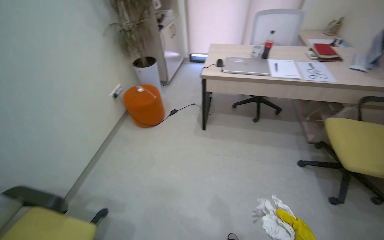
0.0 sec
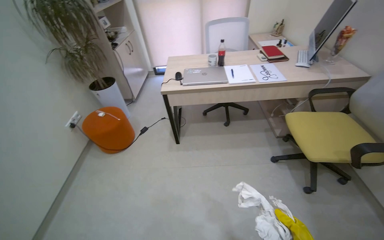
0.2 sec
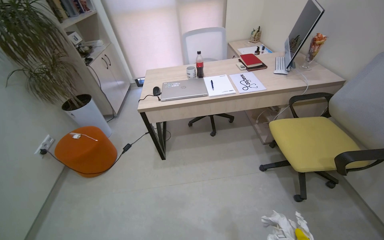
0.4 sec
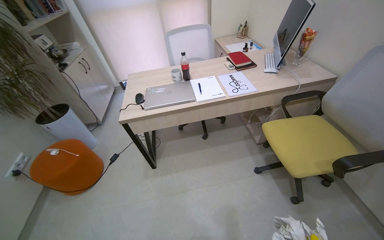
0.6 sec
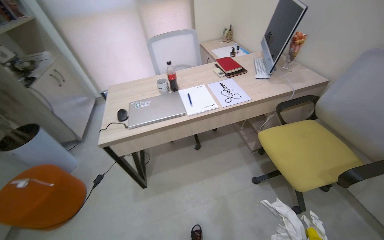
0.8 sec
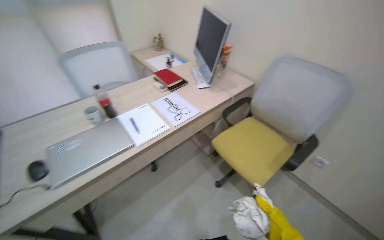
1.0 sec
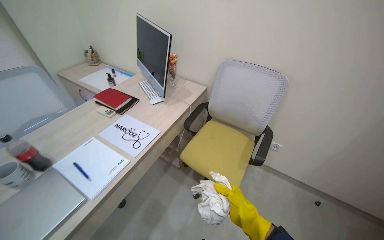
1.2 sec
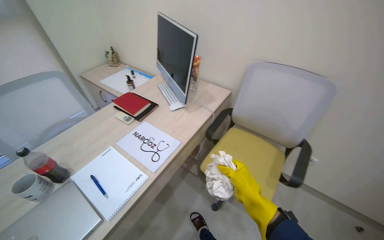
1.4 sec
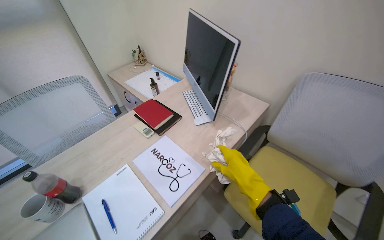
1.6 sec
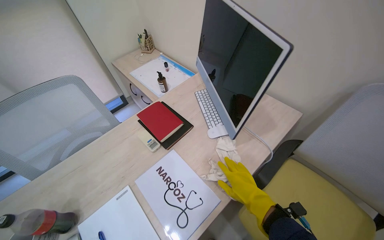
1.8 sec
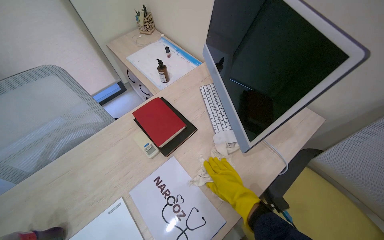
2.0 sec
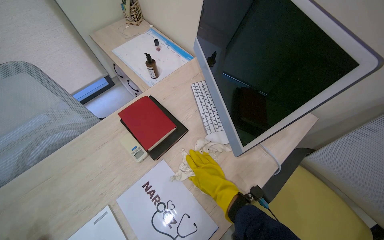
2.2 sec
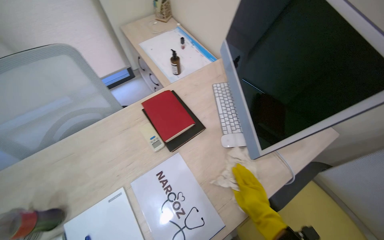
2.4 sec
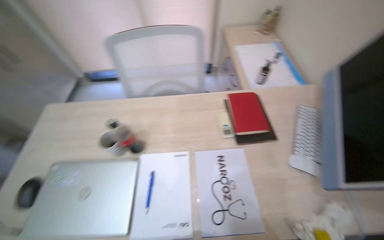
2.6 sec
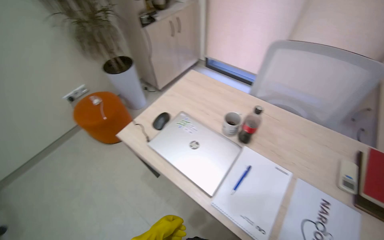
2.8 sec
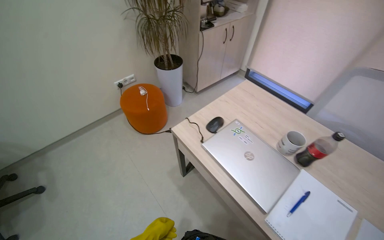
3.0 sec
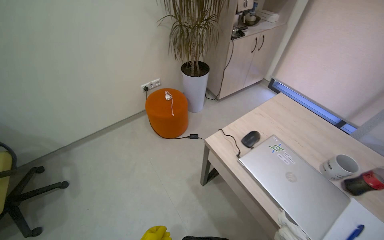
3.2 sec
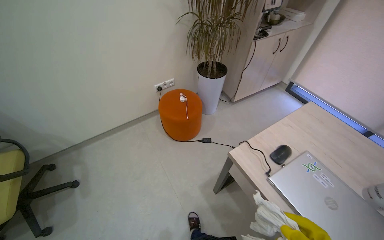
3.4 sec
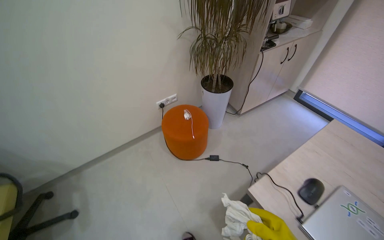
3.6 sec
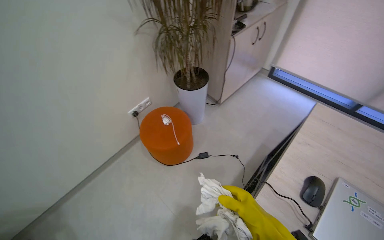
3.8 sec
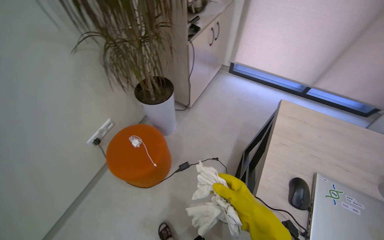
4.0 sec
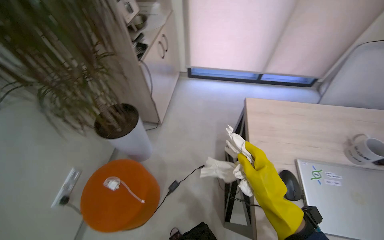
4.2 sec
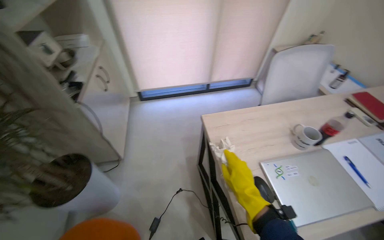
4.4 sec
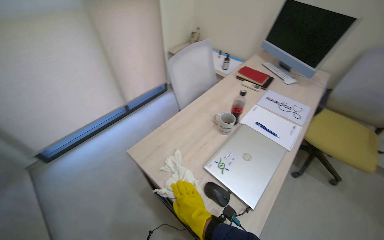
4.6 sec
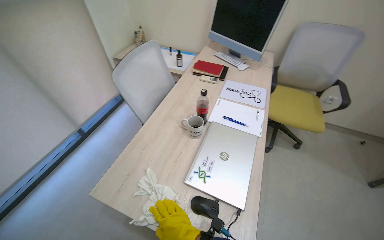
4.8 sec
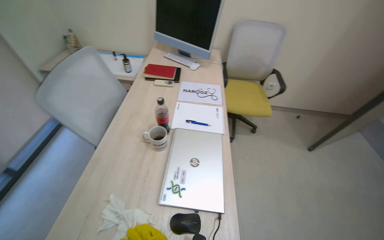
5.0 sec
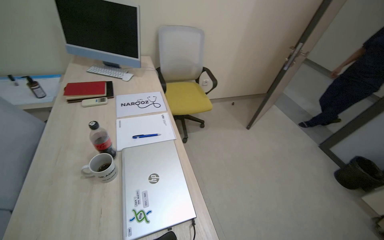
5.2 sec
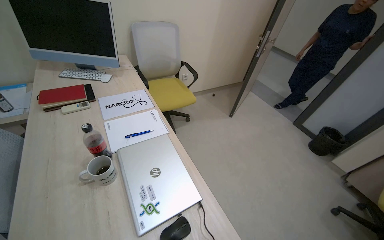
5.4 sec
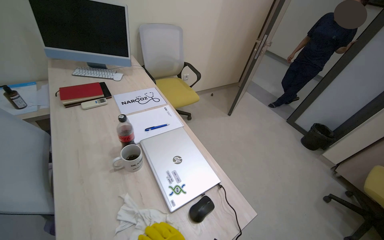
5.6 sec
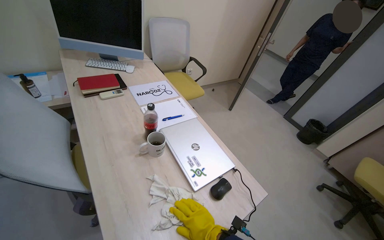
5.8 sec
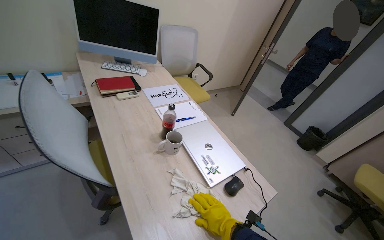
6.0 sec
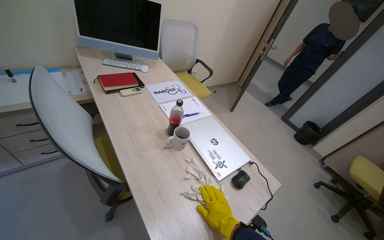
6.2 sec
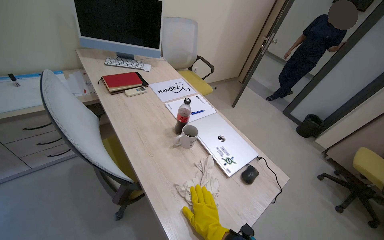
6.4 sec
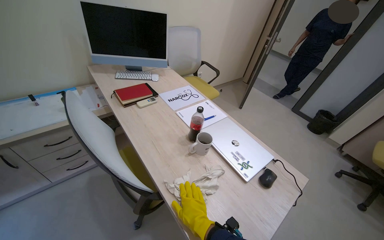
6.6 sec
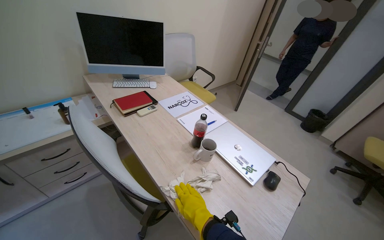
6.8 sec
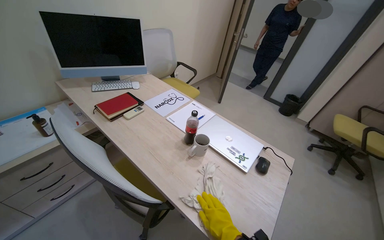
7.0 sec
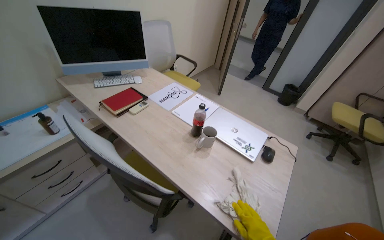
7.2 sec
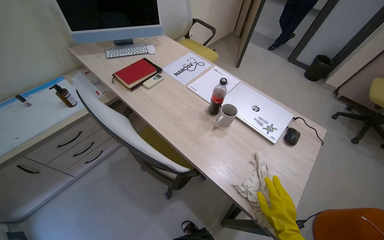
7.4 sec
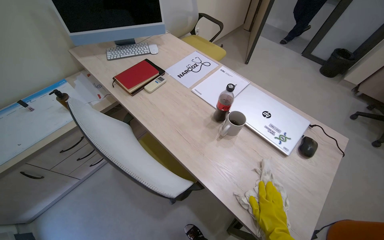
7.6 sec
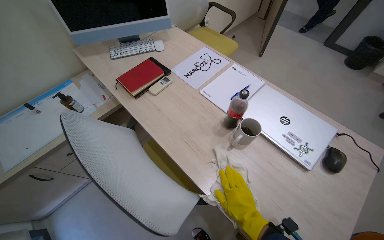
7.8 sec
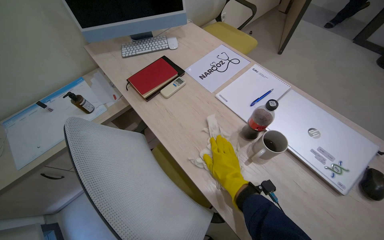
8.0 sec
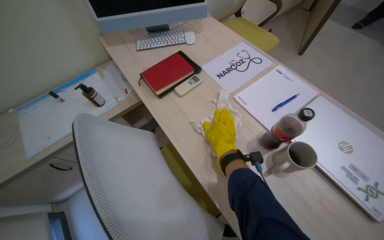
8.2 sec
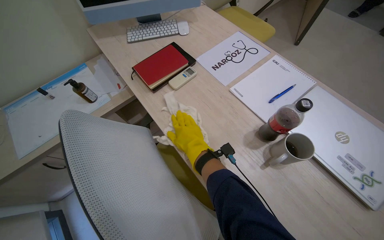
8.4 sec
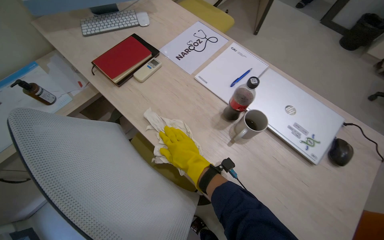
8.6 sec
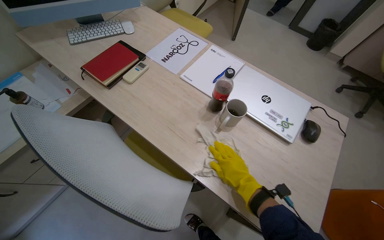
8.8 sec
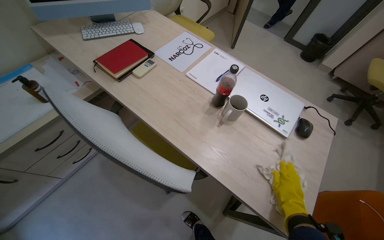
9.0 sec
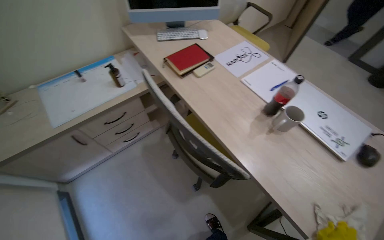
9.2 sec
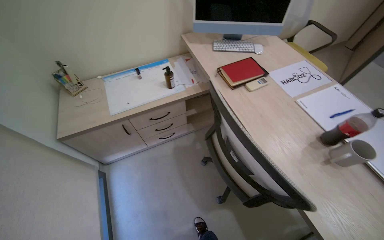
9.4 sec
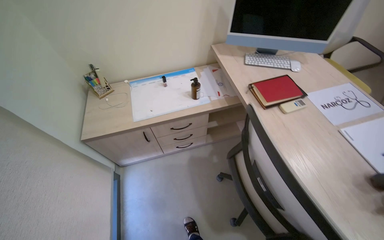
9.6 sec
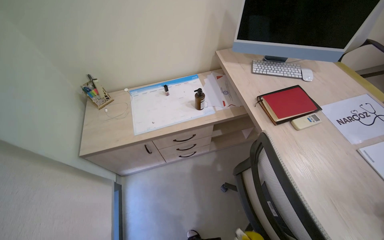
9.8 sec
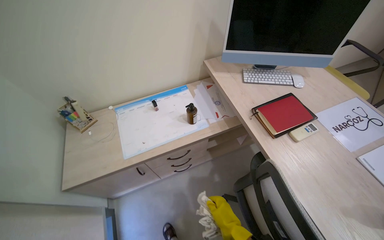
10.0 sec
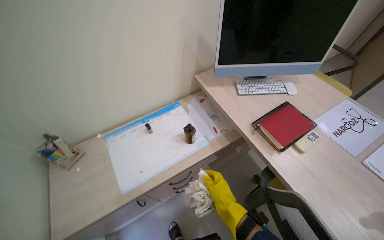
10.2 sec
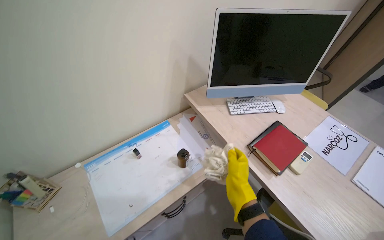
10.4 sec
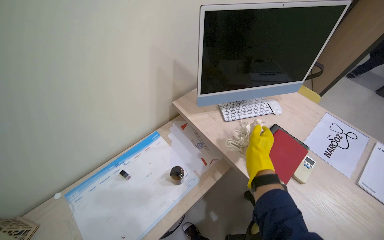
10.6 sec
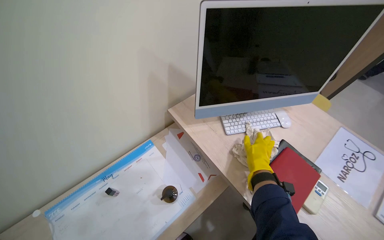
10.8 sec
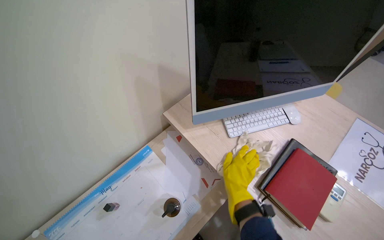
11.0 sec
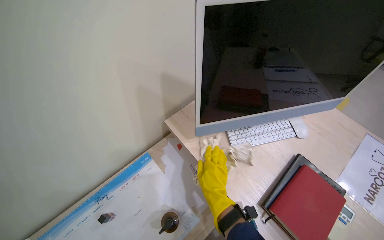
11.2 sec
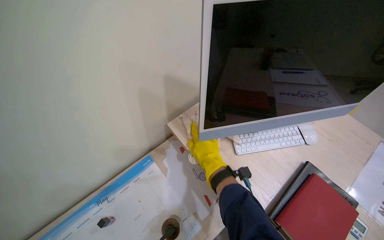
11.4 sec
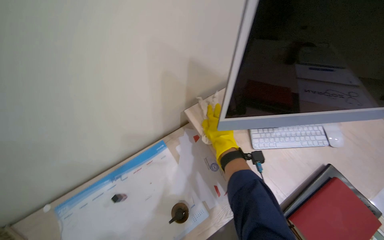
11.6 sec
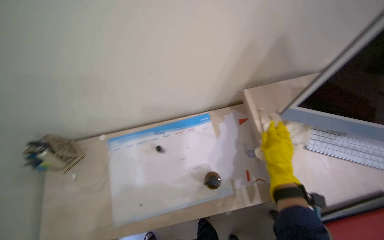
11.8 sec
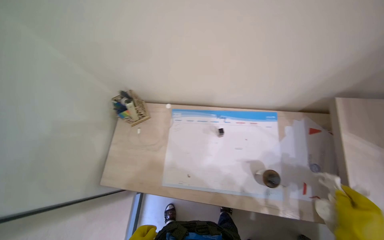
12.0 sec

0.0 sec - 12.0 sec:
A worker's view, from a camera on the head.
Job: wiping surfaces.
The whole recording: Wiping office surfaces. The worker wipes various surfaces in the office, including desks, chairs, and door handles, with a cloth.
0.0 sec - 1.6 sec: The camera is carried approximately 1 m. The wearer looks about 55 degrees further to the right.
1.6 sec - 3.0 sec: The wearer looks approximately 95 degrees further to the left.
3.0 sec - 4.4 sec: The camera is carried about 70 cm. The wearer looks about 65 degrees further to the right.
4.4 sec - 6.0 sec: The head travels approximately 60 cm. The wearer's head swings roughly 110 degrees to the right.
6.0 sec - 7.6 sec: The view tilts roughly 15 degrees downward.
7.6 sec - 9.0 sec: The right hand travels to the left and back again, approximately 20 cm each way.
9.0 sec - 10.4 sec: The head travels roughly 60 cm. The head turns to the left by roughly 20 degrees.
10.4 sec - 12.0 sec: The wearer's head swings roughly 45 degrees to the left. The view tips downward by approximately 25 degrees.

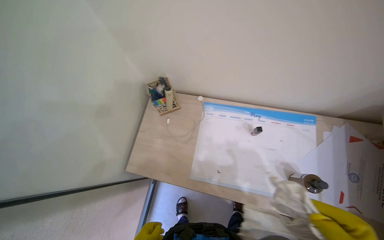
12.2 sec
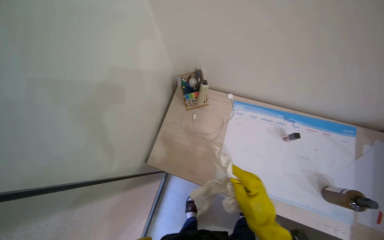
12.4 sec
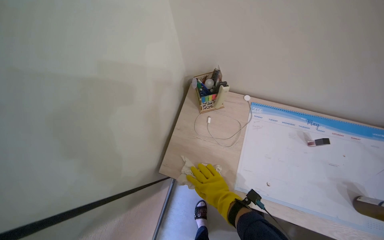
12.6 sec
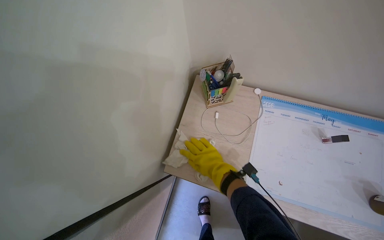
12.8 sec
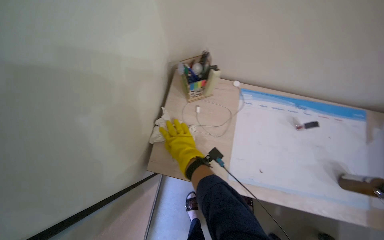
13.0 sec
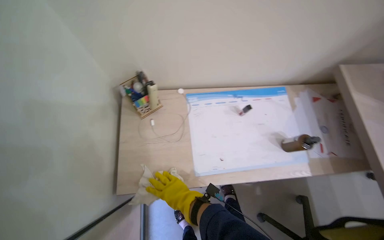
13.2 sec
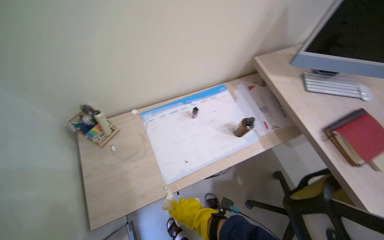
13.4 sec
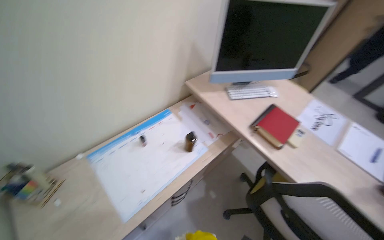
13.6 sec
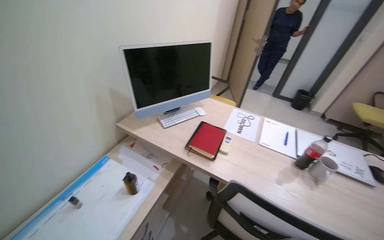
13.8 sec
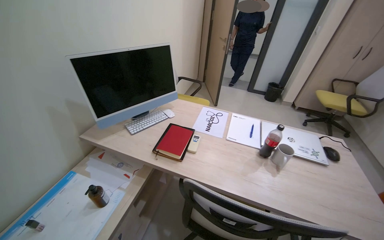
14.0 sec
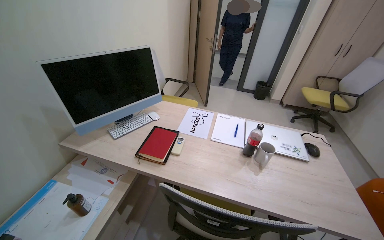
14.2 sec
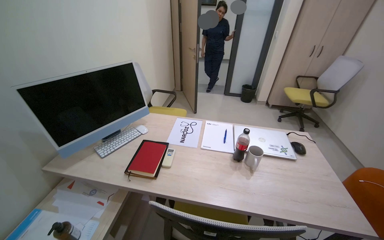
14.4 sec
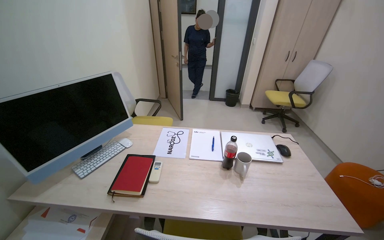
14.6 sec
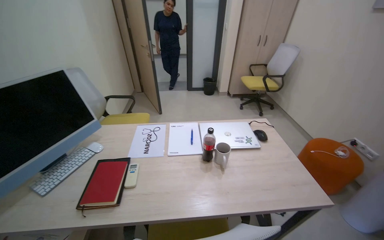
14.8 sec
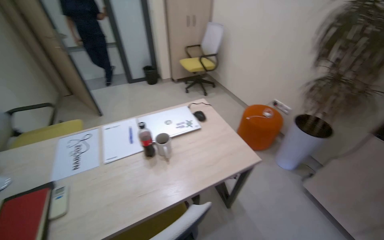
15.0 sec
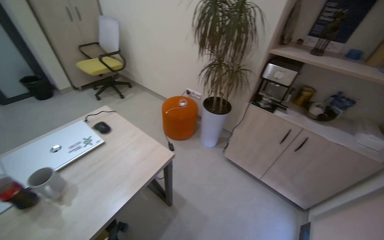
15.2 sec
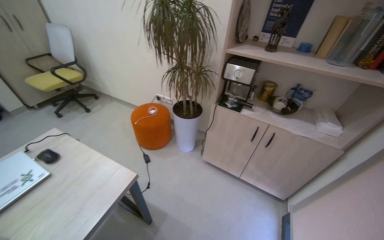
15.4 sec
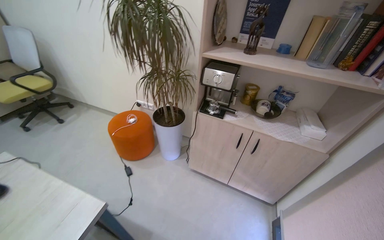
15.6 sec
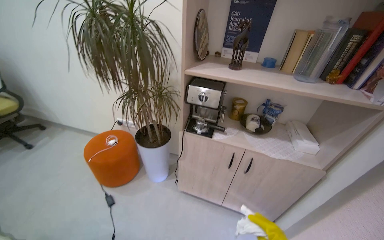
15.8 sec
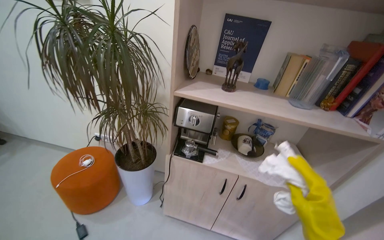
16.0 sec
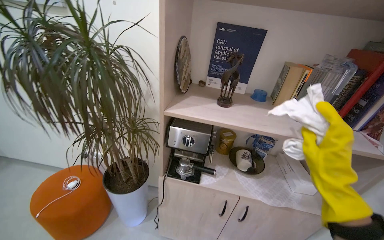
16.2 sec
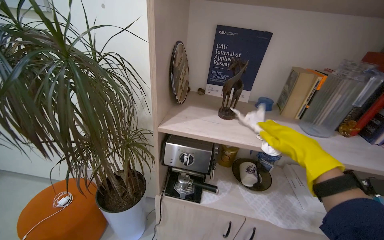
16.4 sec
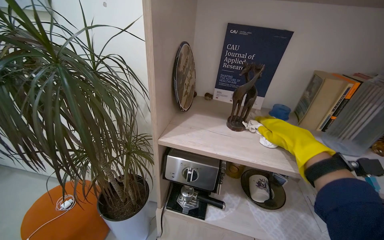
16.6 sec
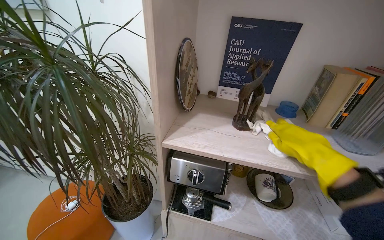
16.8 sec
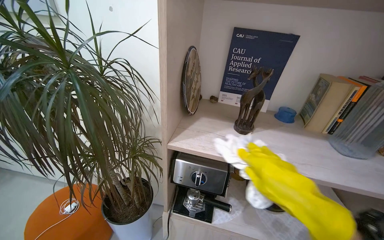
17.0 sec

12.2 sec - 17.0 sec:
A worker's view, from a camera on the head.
Job: wiping surfaces.
The whole recording: Wiping office surfaces. The worker wipes various surfaces in the office, including desks, chairs, and door handles, with a cloth.
12.2 sec - 13.8 sec: The wearer's head swings some 80 degrees to the right. The wearer looks some 25 degrees further upward.
13.8 sec - 15.4 sec: The camera is carried about 70 cm. The head turns to the right by roughly 90 degrees.
15.4 sec - 17.0 sec: The wearer moves approximately 60 cm.

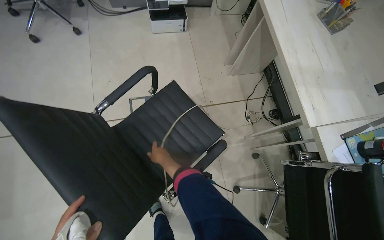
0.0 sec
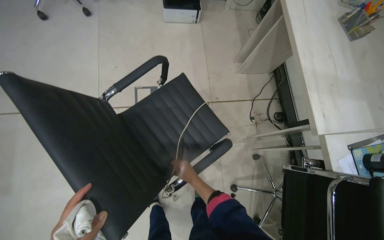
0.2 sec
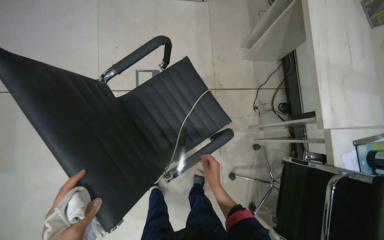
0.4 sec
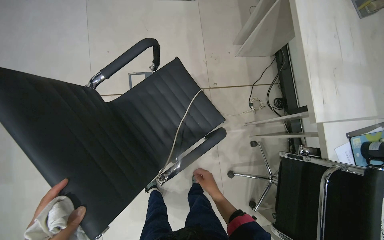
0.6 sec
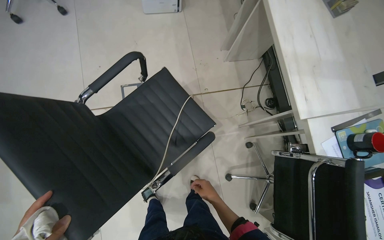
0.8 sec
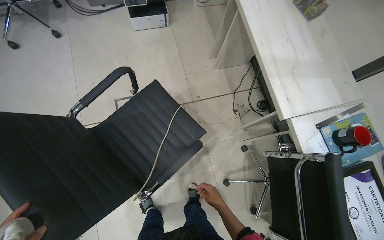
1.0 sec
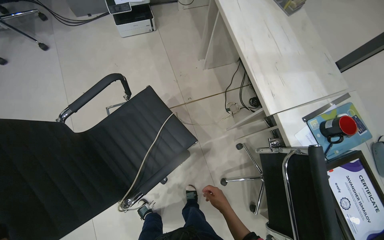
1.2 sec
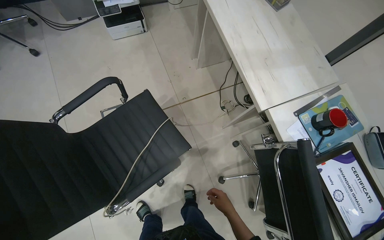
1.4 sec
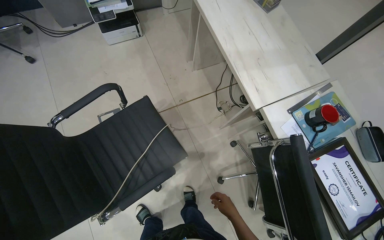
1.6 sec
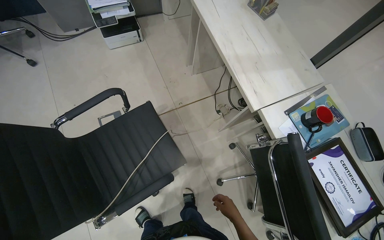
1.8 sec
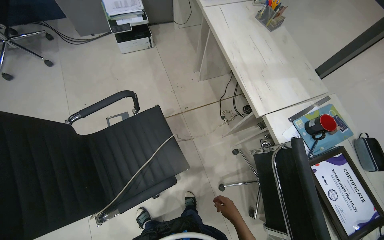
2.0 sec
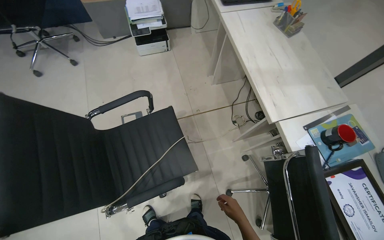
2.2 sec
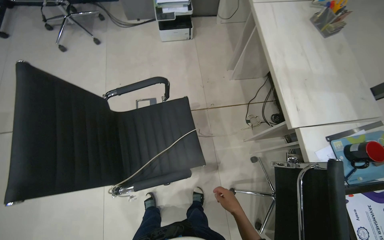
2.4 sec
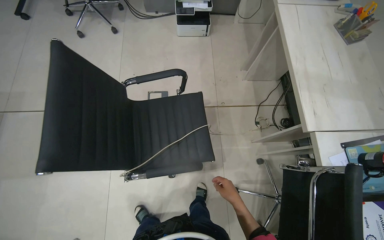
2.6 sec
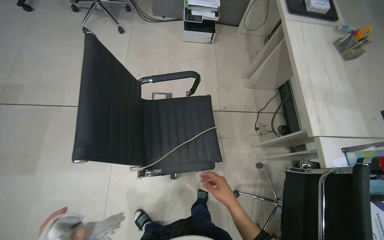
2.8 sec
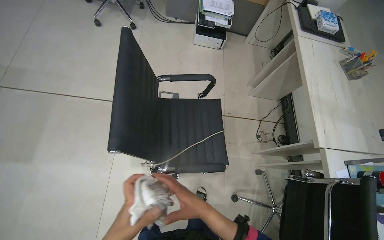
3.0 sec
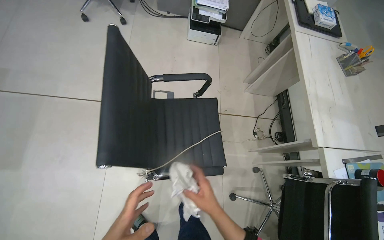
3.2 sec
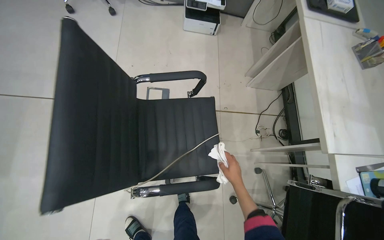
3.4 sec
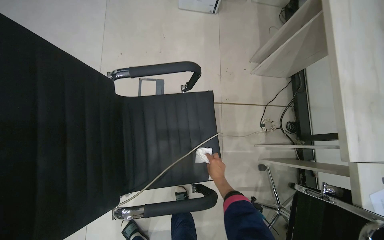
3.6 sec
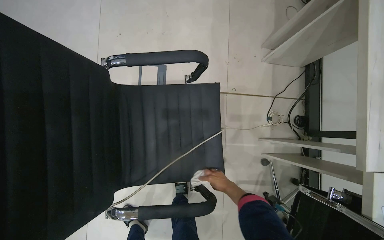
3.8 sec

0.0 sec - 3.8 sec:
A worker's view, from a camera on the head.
Job: organizing items.
The whole recording: Moving office chairs. The worker wipes office furniture surface and moves several office chairs away from the desks.
0.0 sec - 1.2 sec: The right hand shifts approximately 50 cm to the right and down the picture.
2.6 sec - 3.8 sec: The view tilts about 15 degrees downward. The right hand reaches roughly 25 cm nearer to the camera, then returns.
